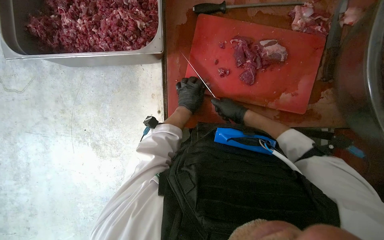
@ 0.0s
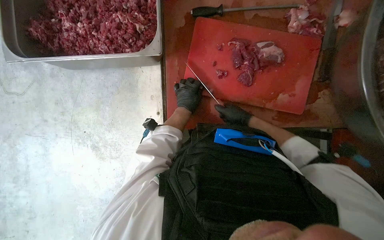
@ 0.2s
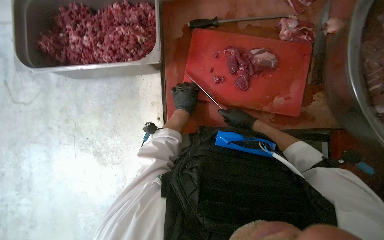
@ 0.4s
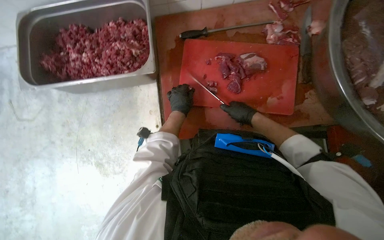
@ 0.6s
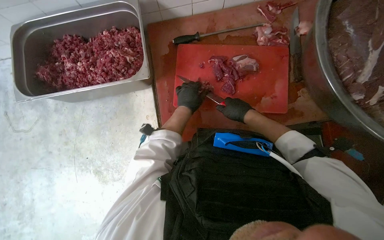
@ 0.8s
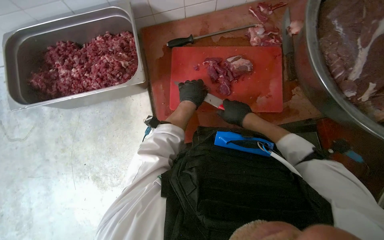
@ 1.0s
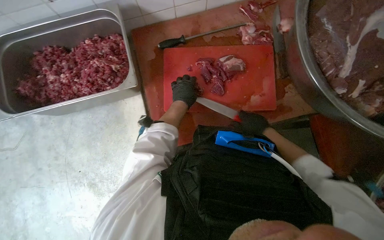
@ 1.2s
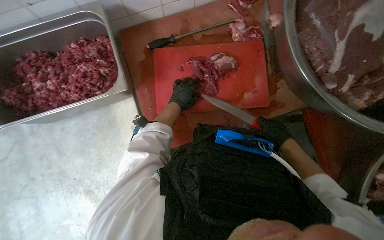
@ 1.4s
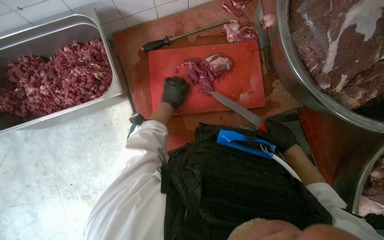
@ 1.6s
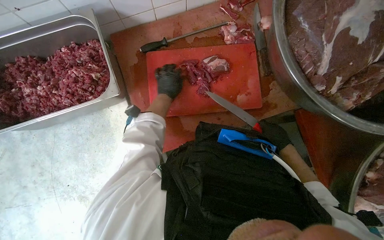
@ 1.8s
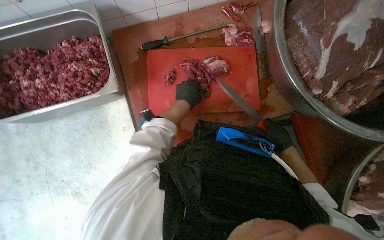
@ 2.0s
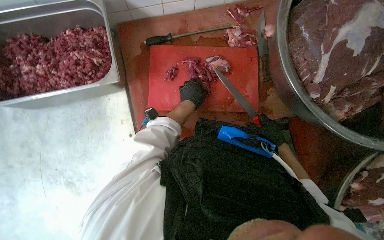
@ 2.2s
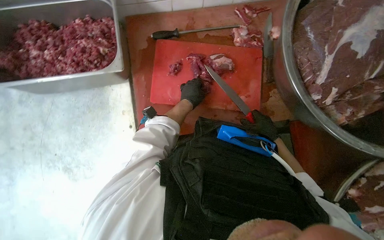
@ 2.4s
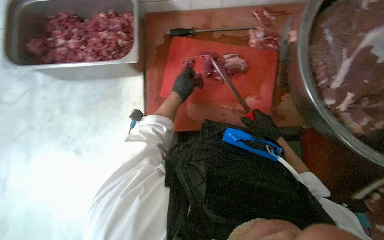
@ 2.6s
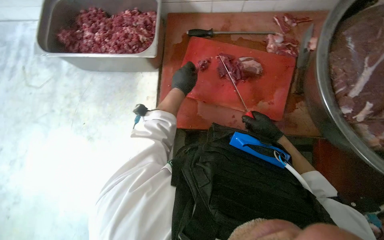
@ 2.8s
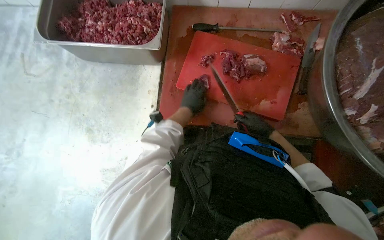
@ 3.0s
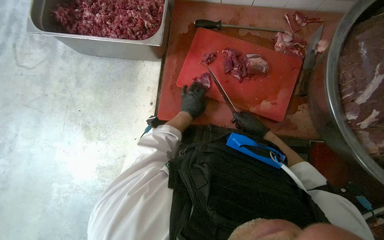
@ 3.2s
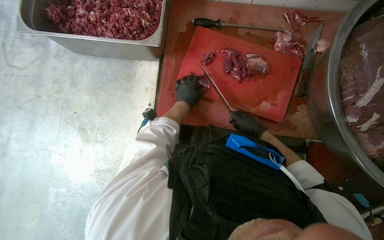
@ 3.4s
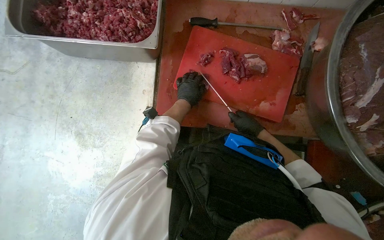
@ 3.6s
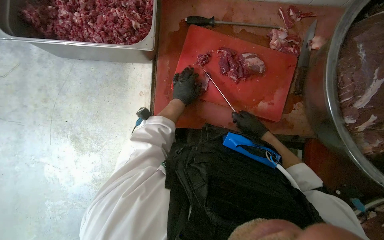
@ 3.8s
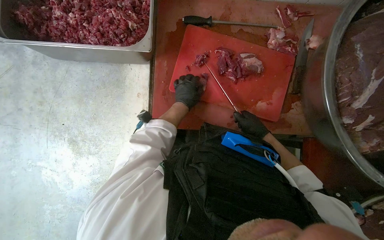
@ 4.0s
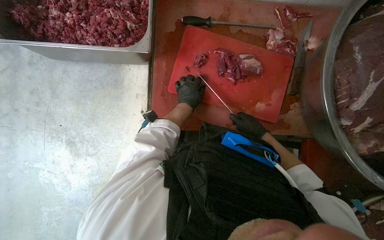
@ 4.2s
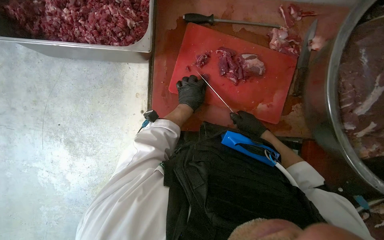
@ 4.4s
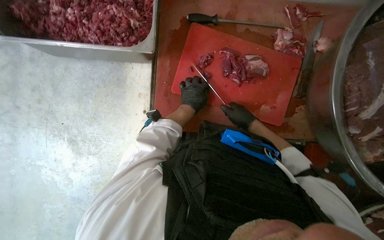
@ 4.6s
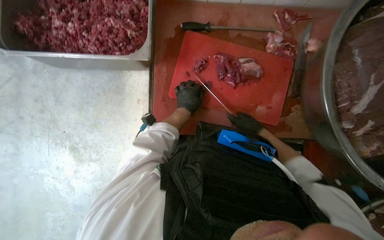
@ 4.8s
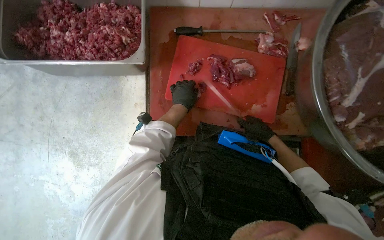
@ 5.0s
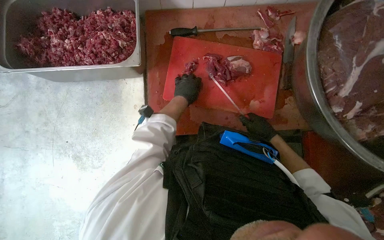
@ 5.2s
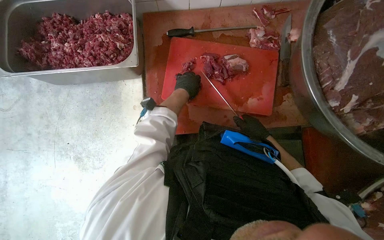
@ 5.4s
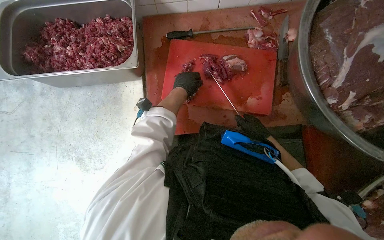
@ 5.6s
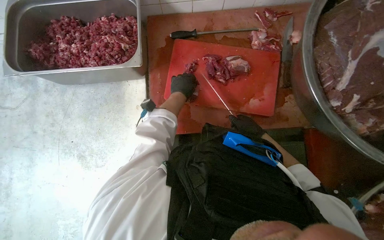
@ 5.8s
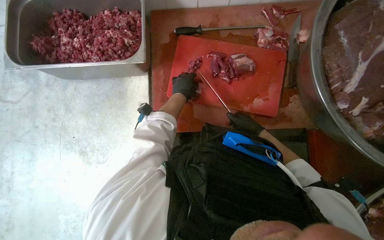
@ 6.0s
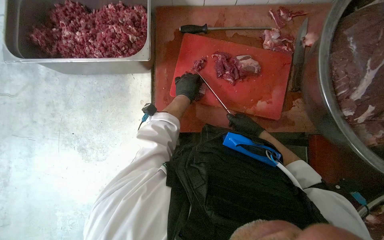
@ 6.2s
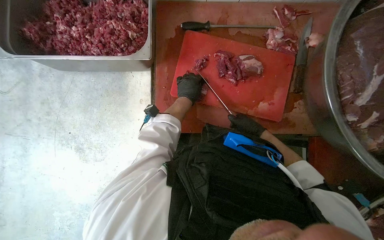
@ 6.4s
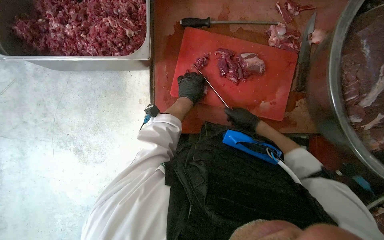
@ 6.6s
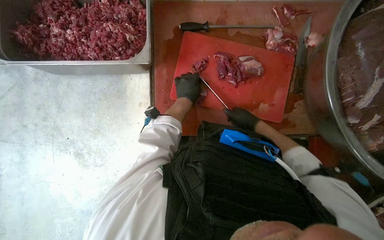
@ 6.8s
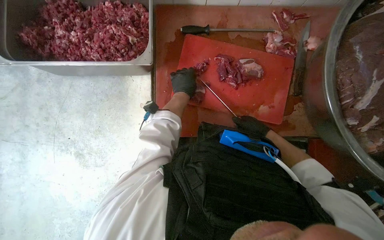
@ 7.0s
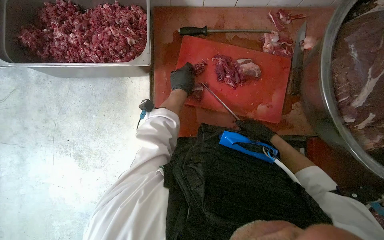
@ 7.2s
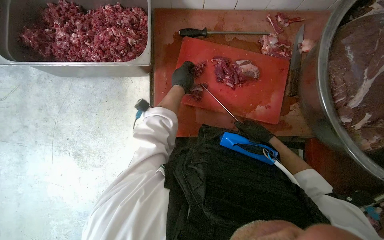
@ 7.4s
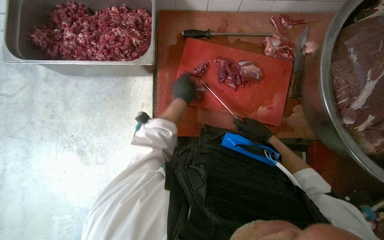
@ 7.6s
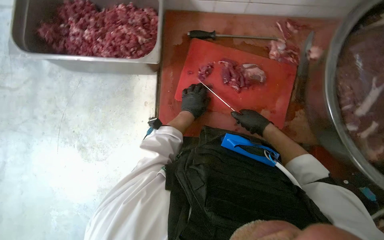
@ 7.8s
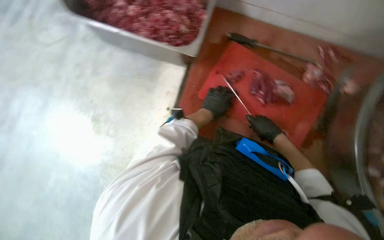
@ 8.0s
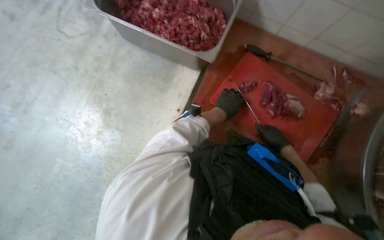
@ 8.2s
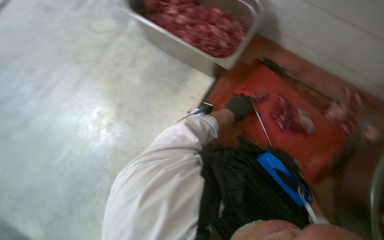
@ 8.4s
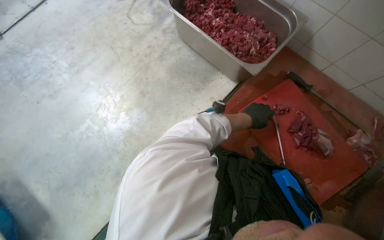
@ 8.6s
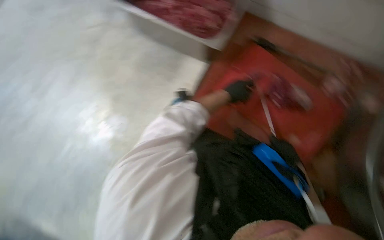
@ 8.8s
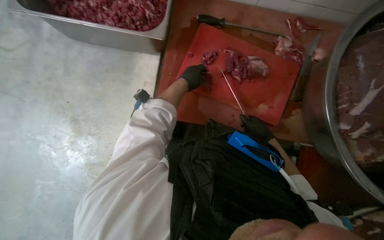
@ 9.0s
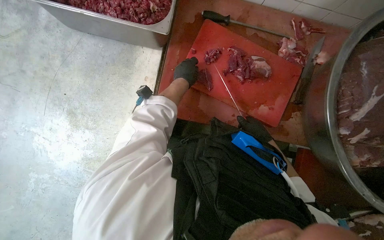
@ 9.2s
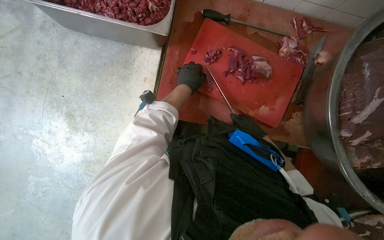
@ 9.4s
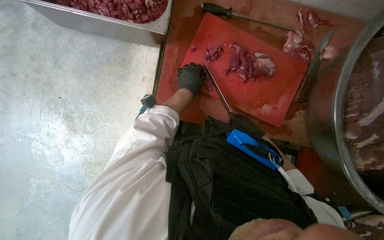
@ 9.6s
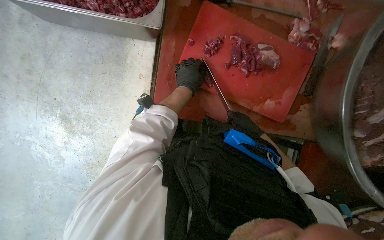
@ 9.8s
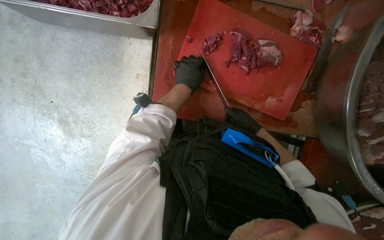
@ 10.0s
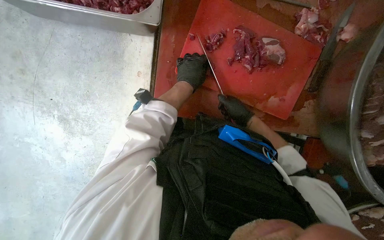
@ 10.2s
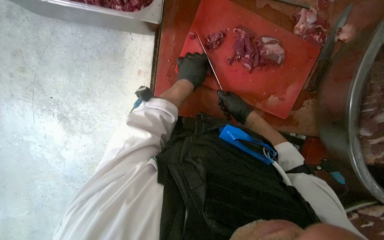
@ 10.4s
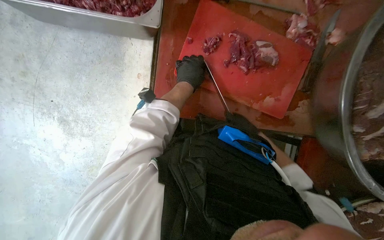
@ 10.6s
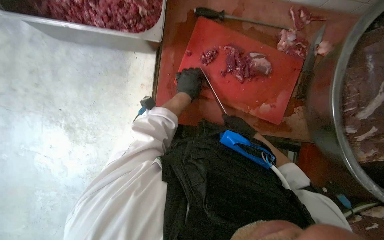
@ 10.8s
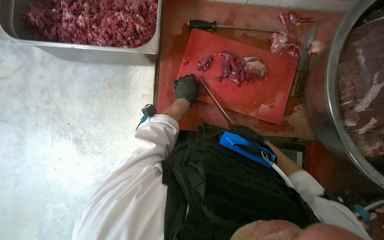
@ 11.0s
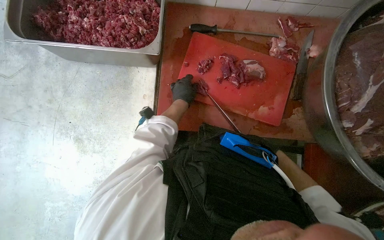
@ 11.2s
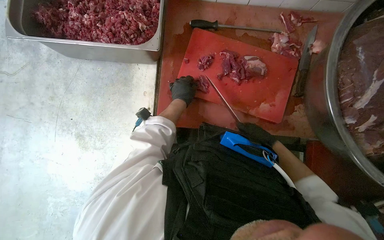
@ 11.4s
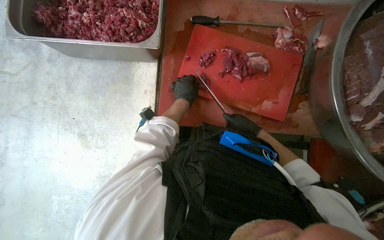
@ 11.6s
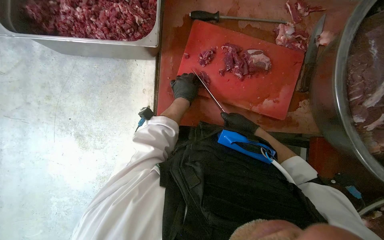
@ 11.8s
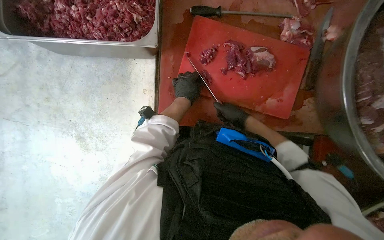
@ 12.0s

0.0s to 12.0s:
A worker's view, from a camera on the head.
Job: preparing food.
The whole recording: Cutting meat on a board. The worker cuts pieces of meat on a red chopping board with a knife.
0.0s to 1.6s: The right hand heads to the right and down the picture, covering roughly 25 cm.
3.0s to 4.4s: The hands are busy where they are.
6.0s to 7.6s: The hands work in one place, with small movements.
9.0s to 10.4s: The right hand is displaced to the left by some 10 cm.

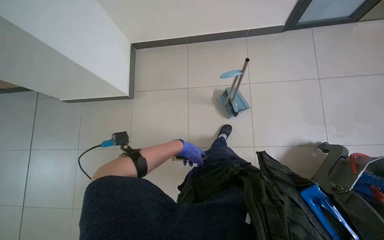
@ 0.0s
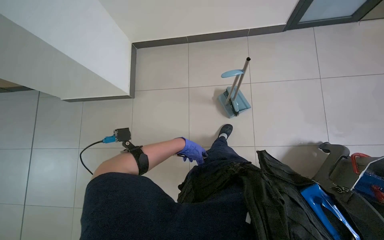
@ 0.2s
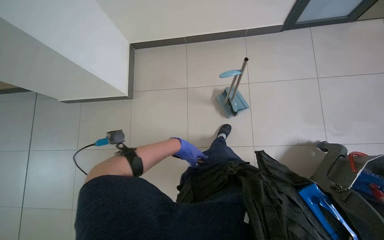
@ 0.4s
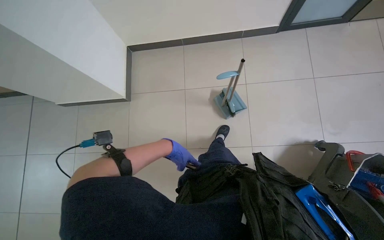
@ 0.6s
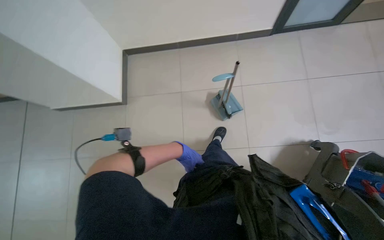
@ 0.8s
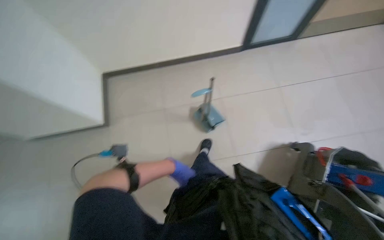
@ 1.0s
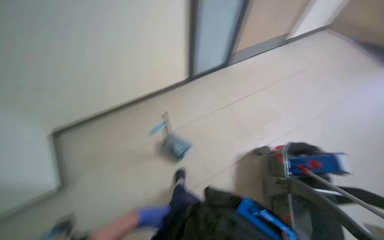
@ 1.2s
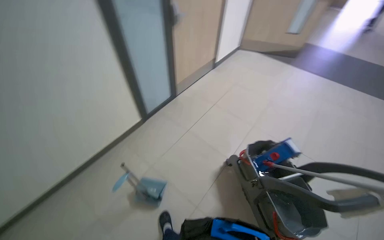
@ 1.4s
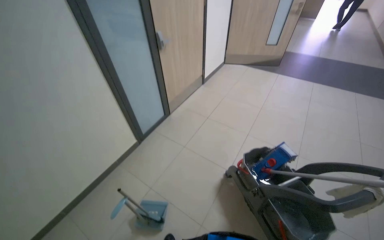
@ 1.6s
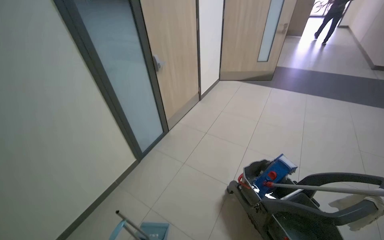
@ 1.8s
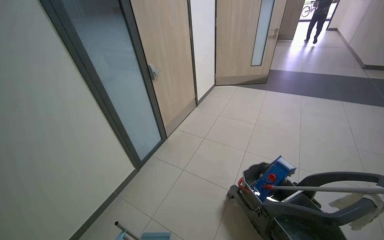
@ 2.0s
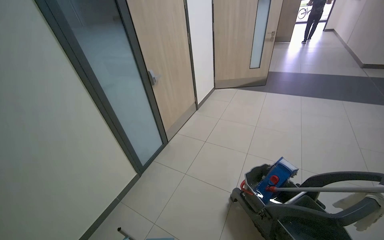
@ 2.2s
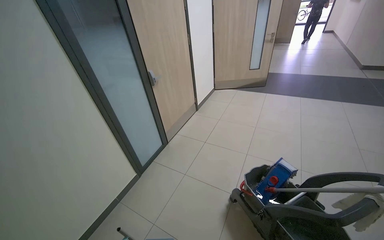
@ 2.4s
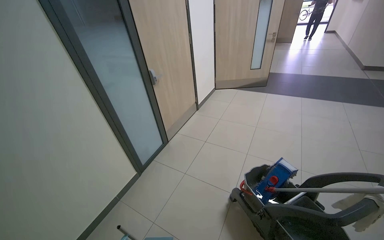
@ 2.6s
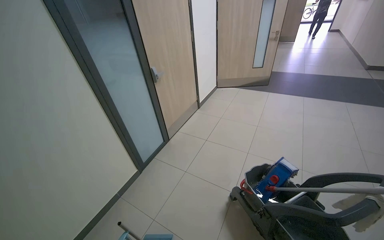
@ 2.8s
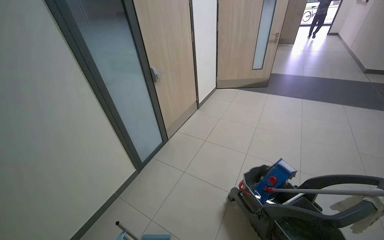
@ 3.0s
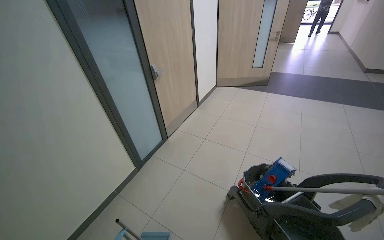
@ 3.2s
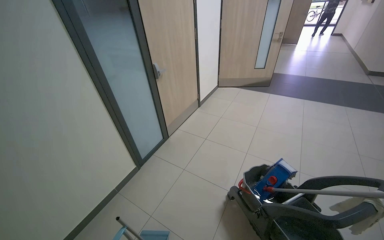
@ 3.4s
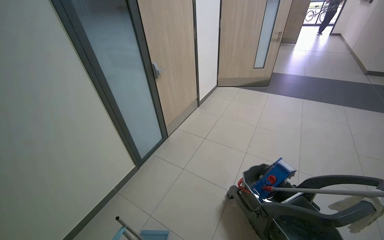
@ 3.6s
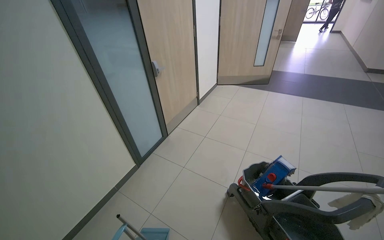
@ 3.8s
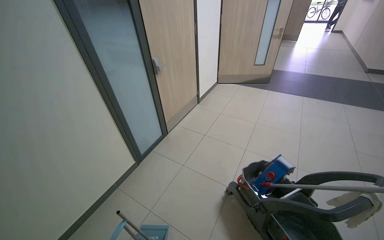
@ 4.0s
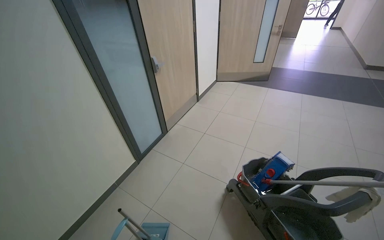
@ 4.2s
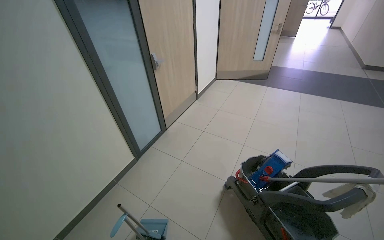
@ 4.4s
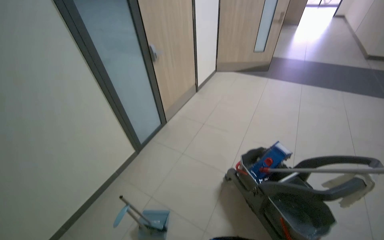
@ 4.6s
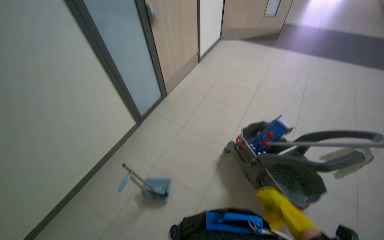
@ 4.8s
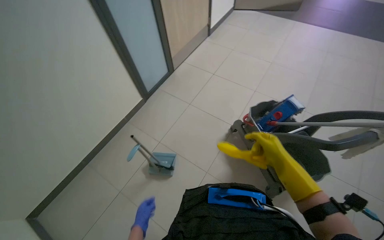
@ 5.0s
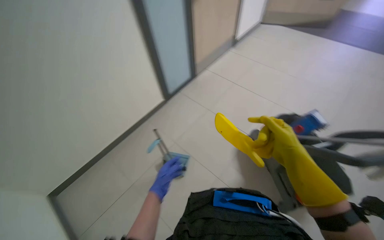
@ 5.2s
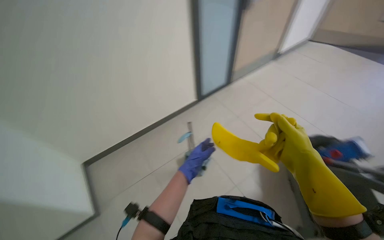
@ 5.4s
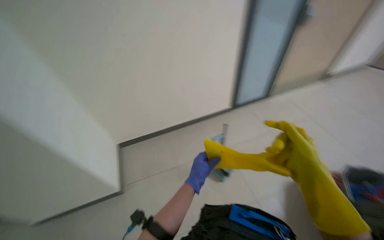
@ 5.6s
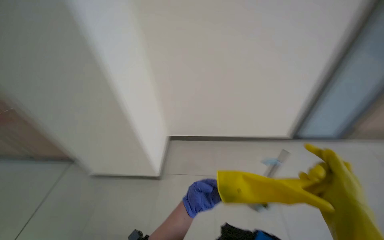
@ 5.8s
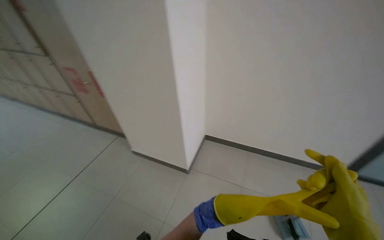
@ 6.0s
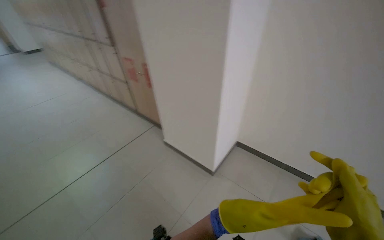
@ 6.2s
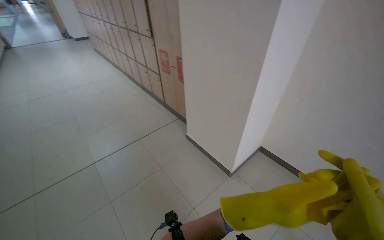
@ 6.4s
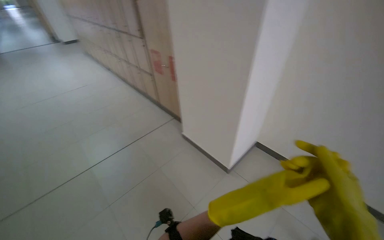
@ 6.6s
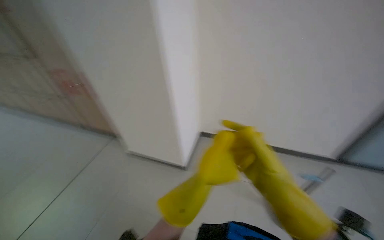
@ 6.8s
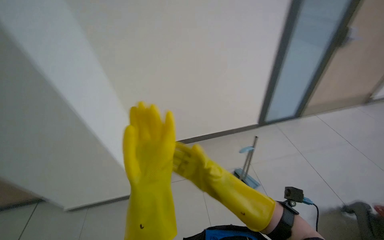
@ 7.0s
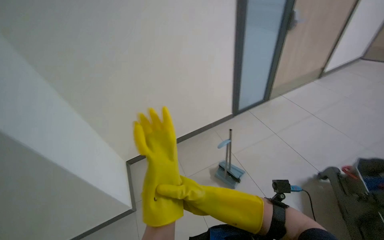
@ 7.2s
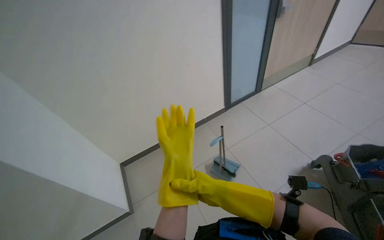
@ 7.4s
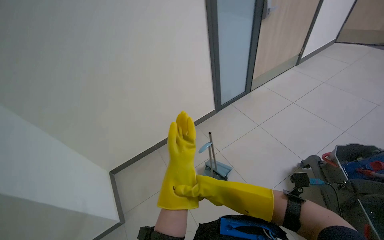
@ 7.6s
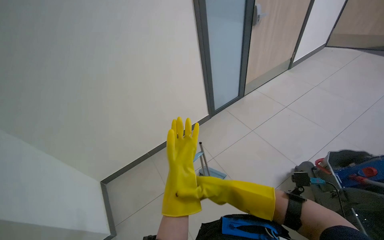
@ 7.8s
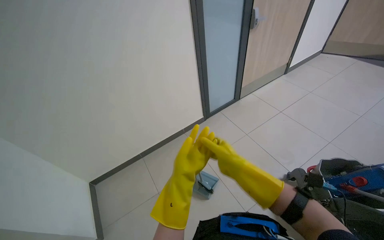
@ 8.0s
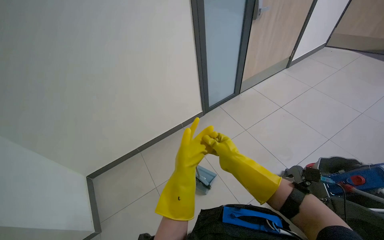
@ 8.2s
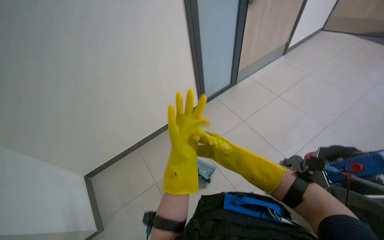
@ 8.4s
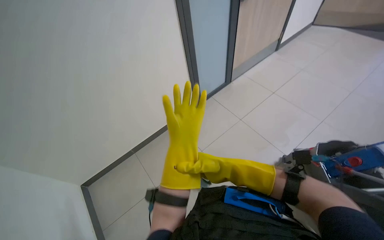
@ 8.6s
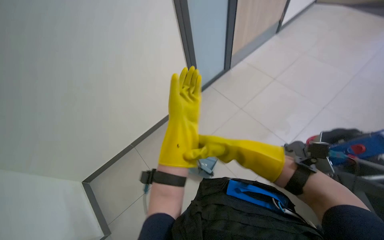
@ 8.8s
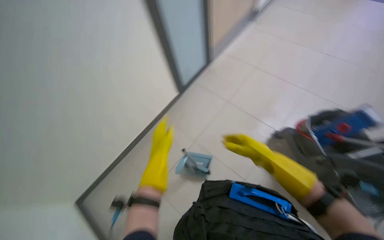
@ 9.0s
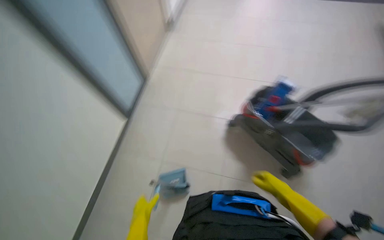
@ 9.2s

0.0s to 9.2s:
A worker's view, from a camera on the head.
Job: preparing cleaning supplies.
The whole recording: Transporting cleaning cart. The worker pushes the cleaning cart and tools through the hallway.
0.0s to 1.6s: The head rotates approximately 60 degrees to the right. The camera pitches upward, by roughly 35 degrees.
4.6s to 6.2s: The wearer's head swings some 65 degrees to the left.
6.2s to 7.6s: The head turns to the right by roughly 45 degrees.
7.6s to 9.2s: The head turns to the right by roughly 40 degrees.
